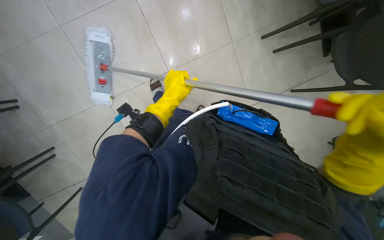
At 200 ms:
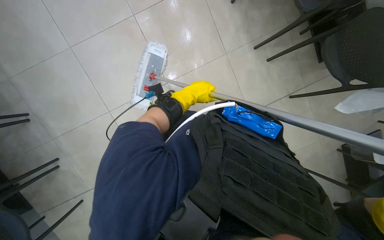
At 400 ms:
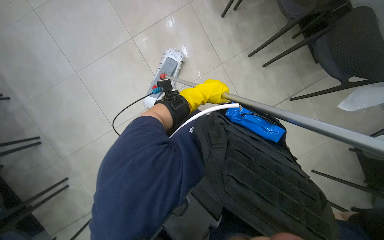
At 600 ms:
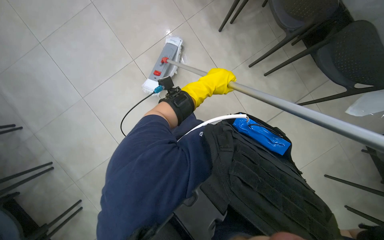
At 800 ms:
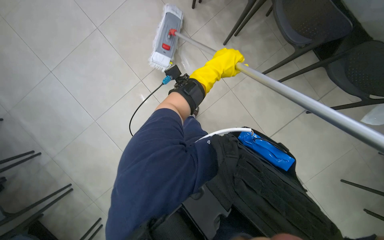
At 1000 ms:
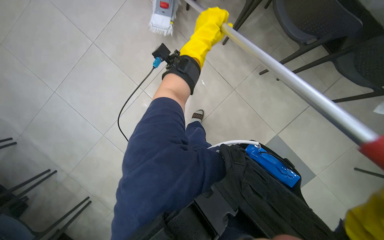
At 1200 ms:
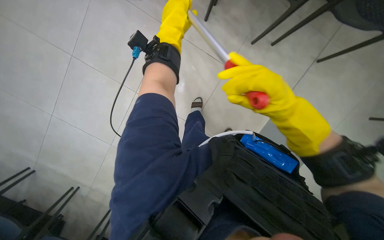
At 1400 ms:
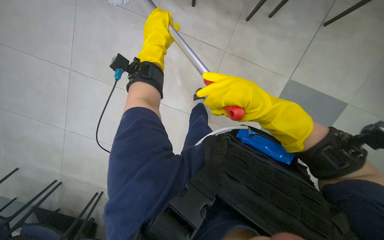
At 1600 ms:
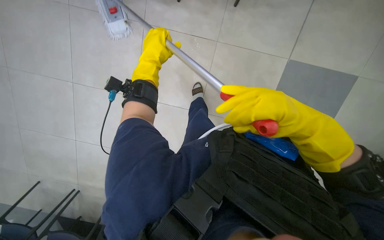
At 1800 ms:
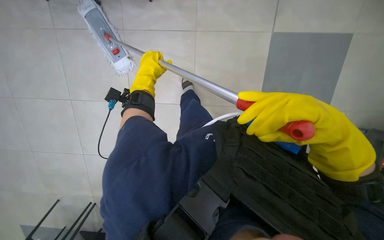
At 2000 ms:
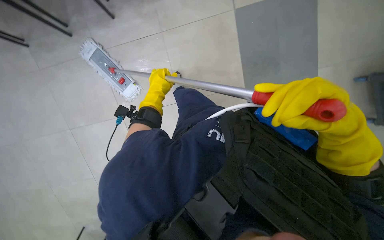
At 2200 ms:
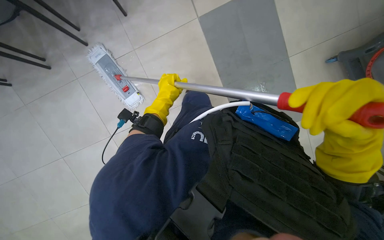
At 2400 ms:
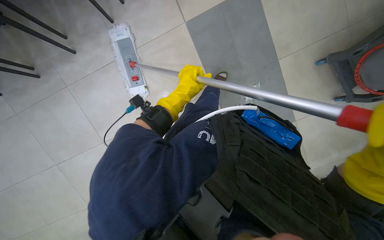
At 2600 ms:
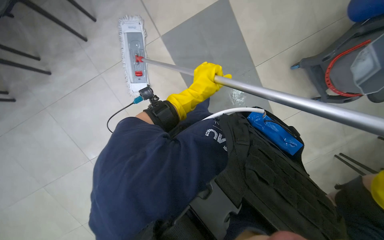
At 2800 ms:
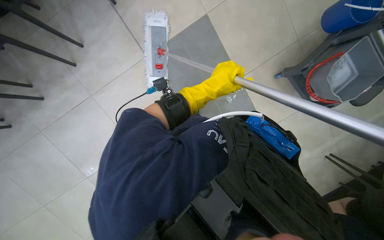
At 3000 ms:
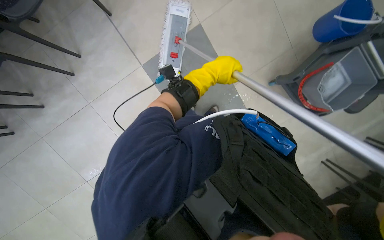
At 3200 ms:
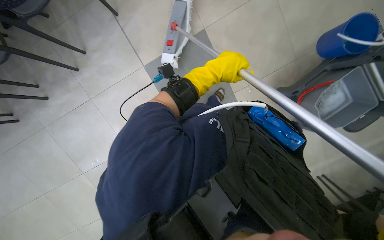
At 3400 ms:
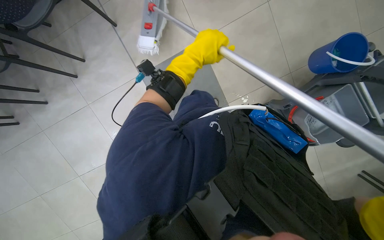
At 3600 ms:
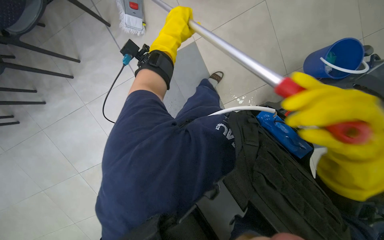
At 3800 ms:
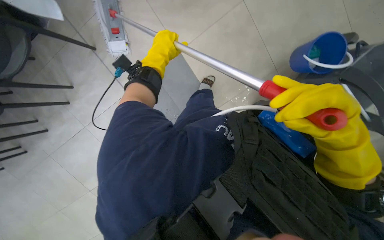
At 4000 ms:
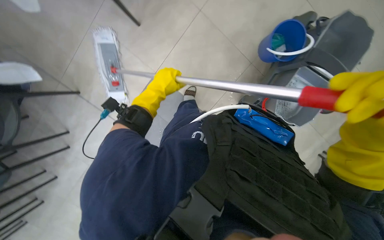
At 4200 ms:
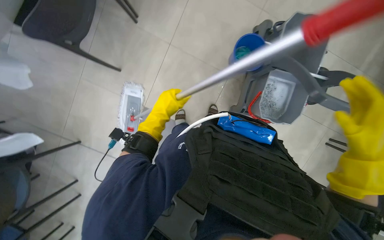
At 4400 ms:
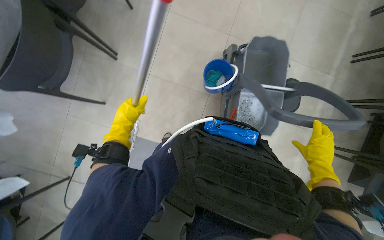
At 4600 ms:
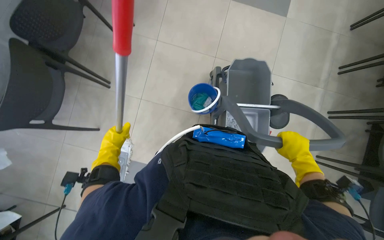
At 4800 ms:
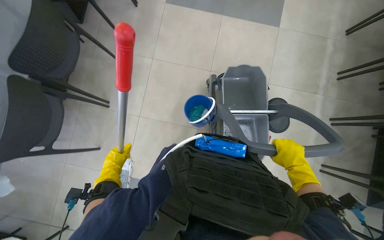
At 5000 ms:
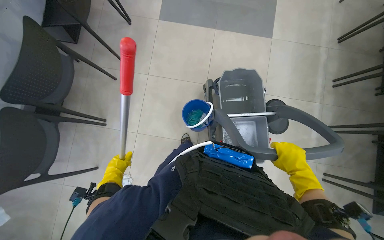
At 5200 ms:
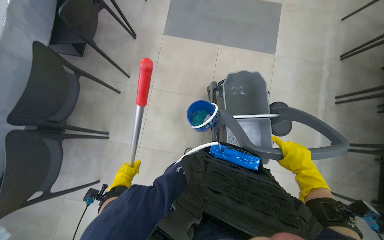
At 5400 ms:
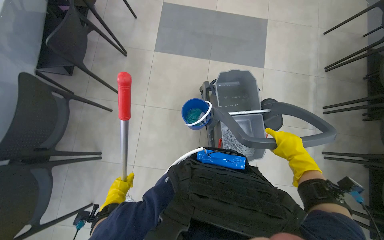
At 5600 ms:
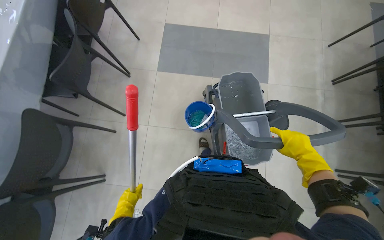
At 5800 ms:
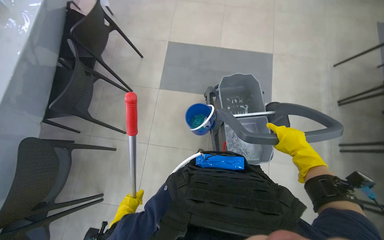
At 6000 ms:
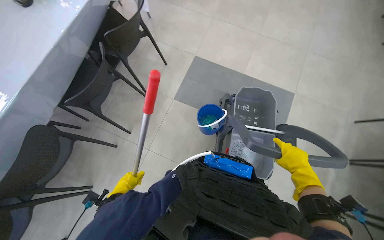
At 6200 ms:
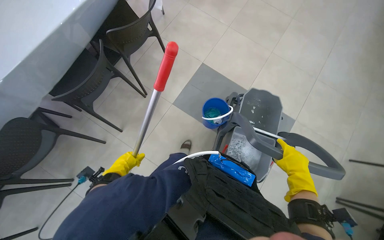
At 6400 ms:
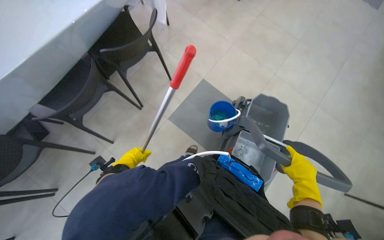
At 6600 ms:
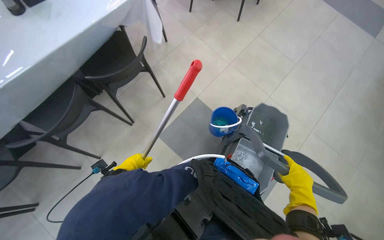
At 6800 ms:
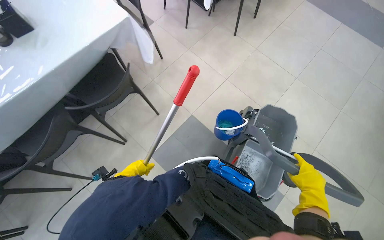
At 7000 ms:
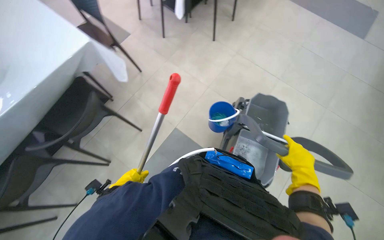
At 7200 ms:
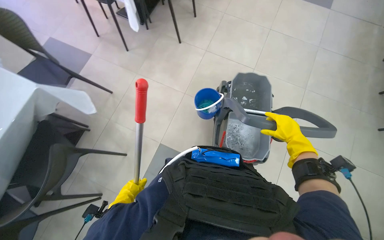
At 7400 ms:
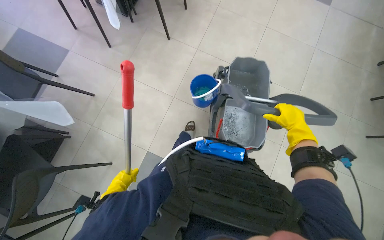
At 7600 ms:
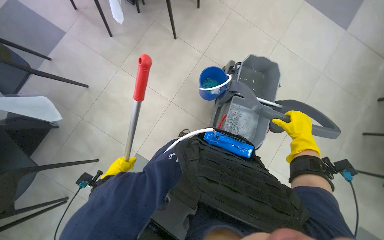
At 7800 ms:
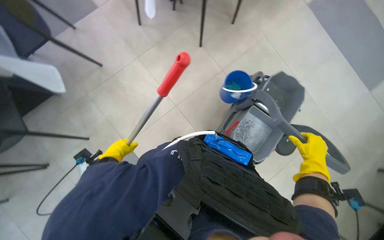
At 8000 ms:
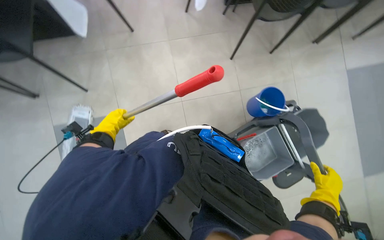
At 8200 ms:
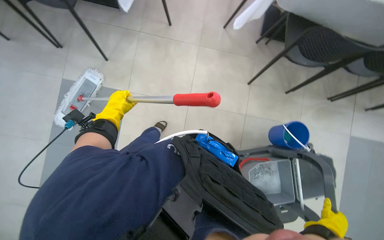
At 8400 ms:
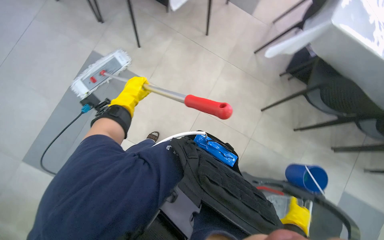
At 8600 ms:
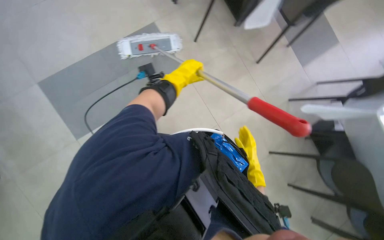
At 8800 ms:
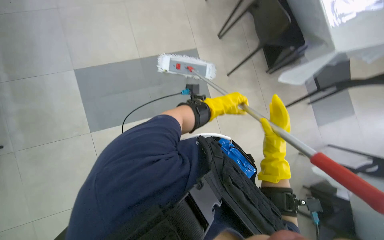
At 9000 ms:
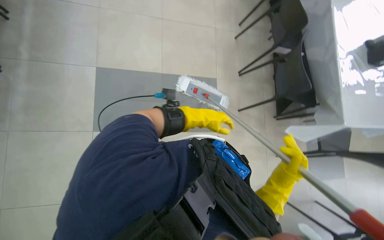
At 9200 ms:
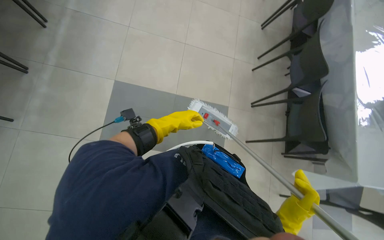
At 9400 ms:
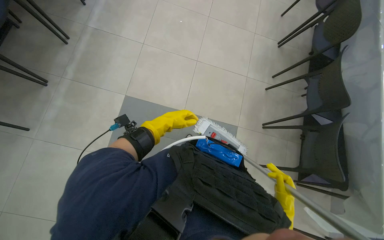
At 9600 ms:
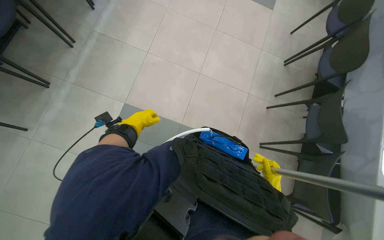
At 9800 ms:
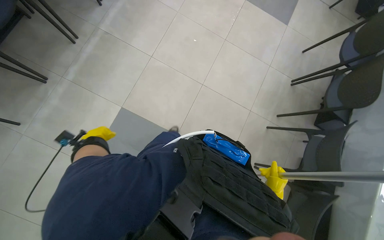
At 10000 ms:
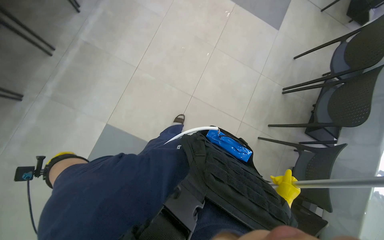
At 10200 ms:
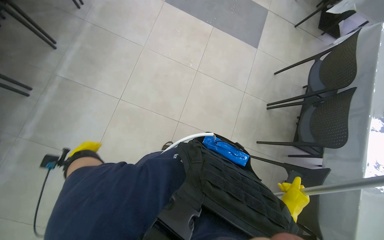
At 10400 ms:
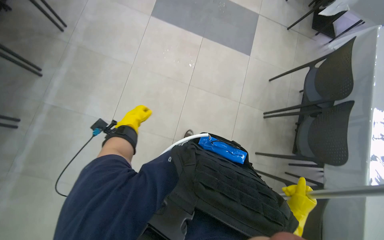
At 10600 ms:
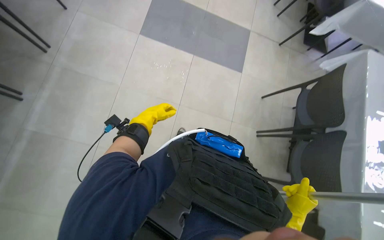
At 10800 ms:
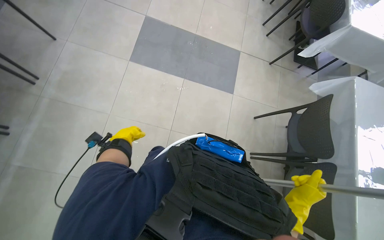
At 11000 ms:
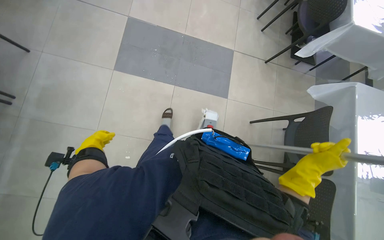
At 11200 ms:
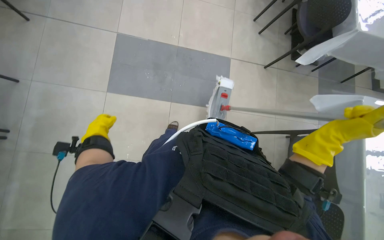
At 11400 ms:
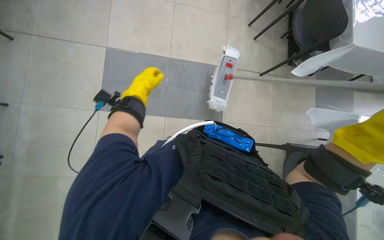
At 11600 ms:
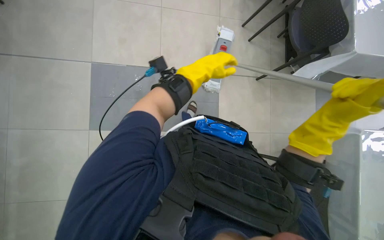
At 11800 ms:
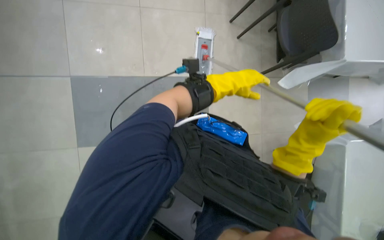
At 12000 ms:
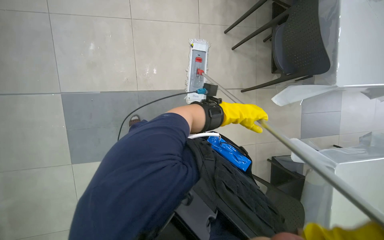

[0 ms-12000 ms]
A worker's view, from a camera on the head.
Job: mopping floor.
The whole recording: Mopping the floor. The worker mops the floor with a mop, periodically dipping it into a bucket on a cleaning cart.
0 ms to 1600 ms: The camera pitches upward, by approximately 20 degrees. The left hand goes approximately 25 cm up the picture and nearer to the camera, and reaches about 5 cm to the right, then returns.
1600 ms to 3000 ms: The left hand goes approximately 25 cm to the right.
4400 ms to 6000 ms: The view tilts approximately 20 degrees upward. The left hand moves farther from the camera, approximately 10 cm.
6000 ms to 7600 ms: The left hand goes some 10 cm up the picture.
7600 ms to 9000 ms: The view tilts about 15 degrees upward. The scene turns about 50 degrees clockwise in the picture.
9000 ms to 10400 ms: The camera is carried roughly 90 cm.
10400 ms to 12000 ms: The camera is carried roughly 70 cm.

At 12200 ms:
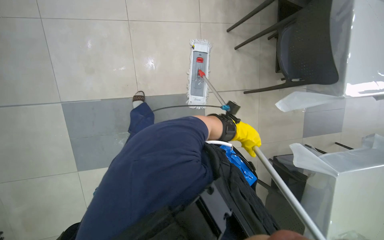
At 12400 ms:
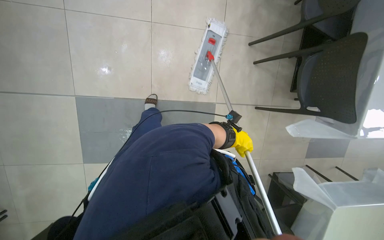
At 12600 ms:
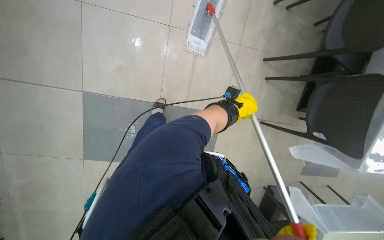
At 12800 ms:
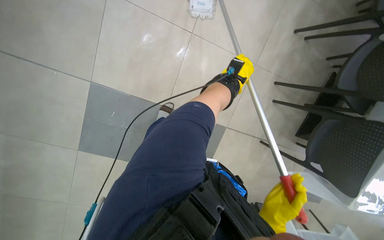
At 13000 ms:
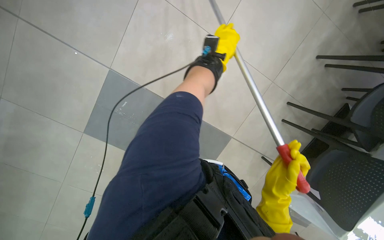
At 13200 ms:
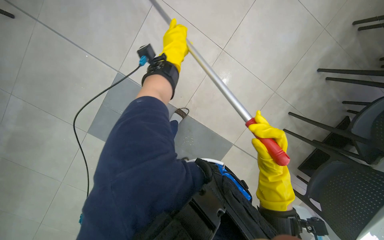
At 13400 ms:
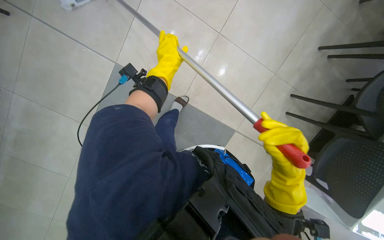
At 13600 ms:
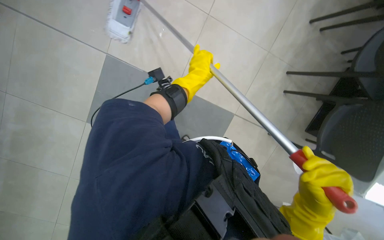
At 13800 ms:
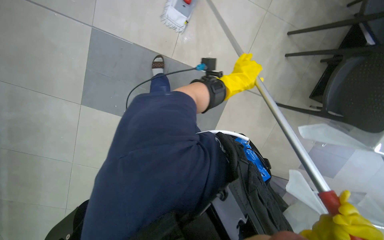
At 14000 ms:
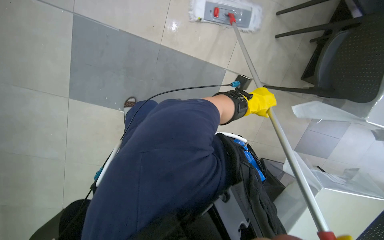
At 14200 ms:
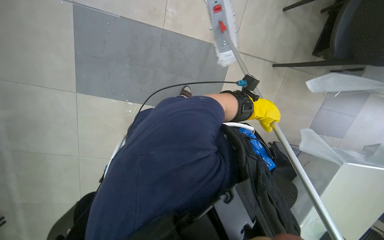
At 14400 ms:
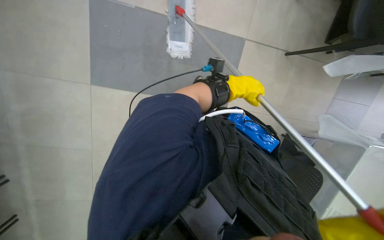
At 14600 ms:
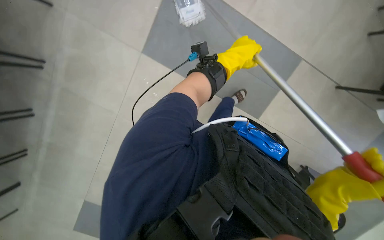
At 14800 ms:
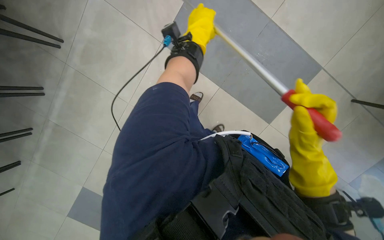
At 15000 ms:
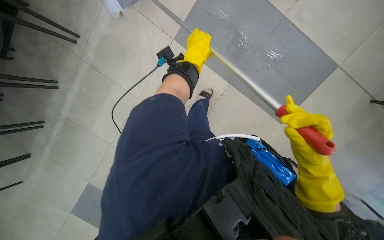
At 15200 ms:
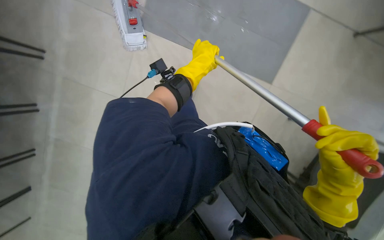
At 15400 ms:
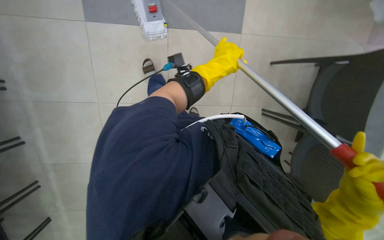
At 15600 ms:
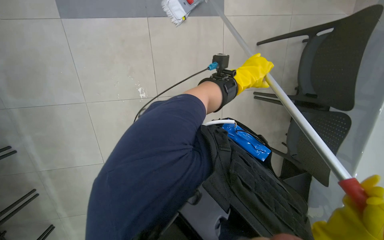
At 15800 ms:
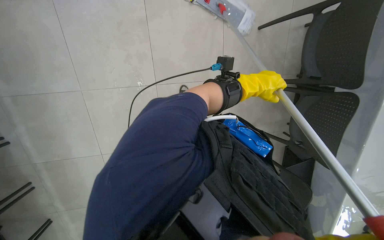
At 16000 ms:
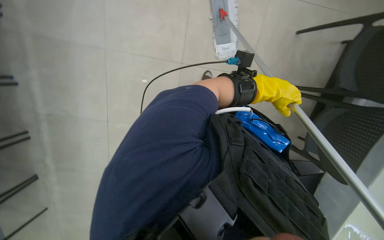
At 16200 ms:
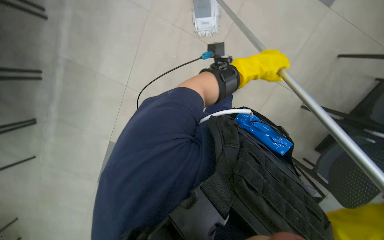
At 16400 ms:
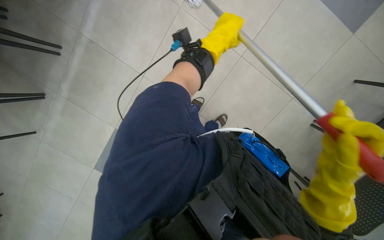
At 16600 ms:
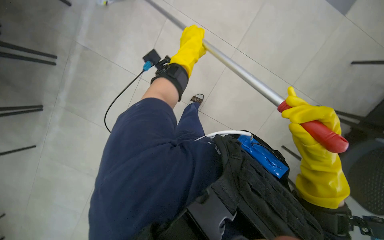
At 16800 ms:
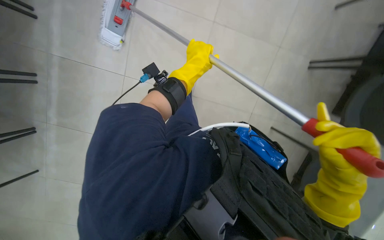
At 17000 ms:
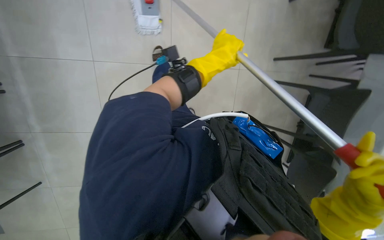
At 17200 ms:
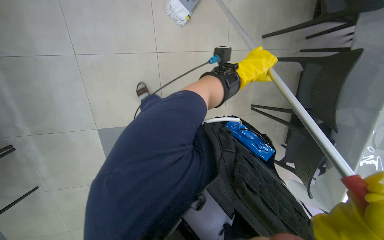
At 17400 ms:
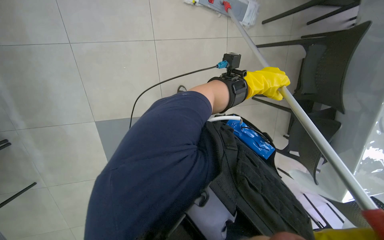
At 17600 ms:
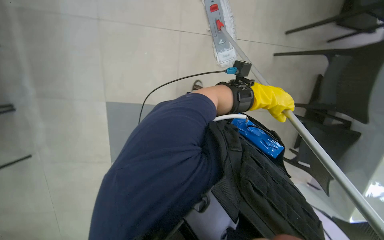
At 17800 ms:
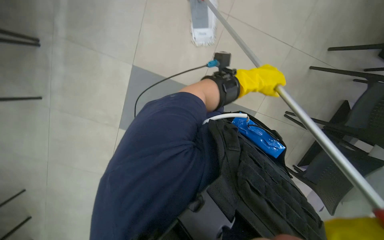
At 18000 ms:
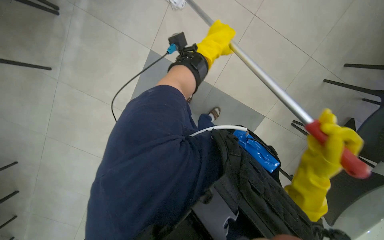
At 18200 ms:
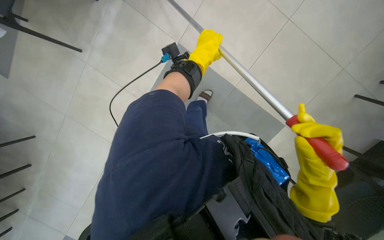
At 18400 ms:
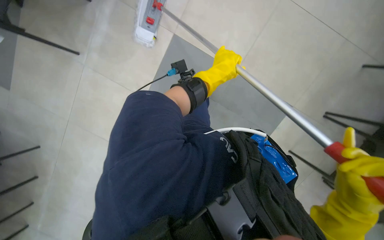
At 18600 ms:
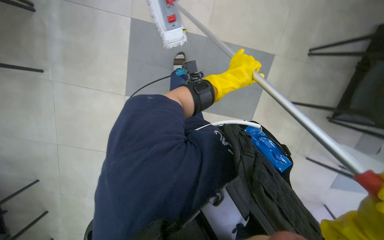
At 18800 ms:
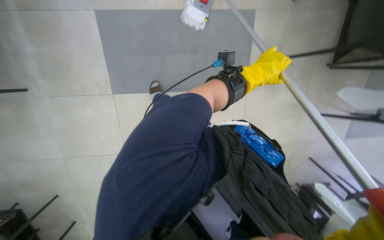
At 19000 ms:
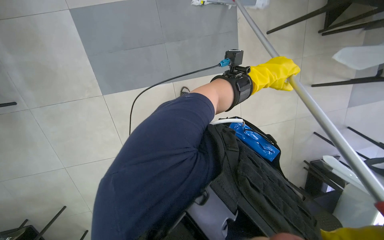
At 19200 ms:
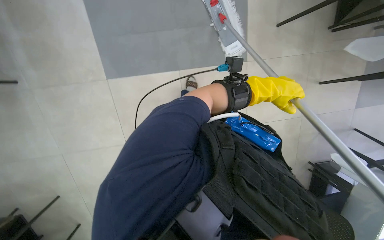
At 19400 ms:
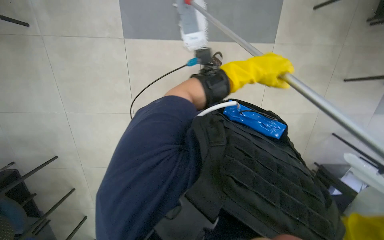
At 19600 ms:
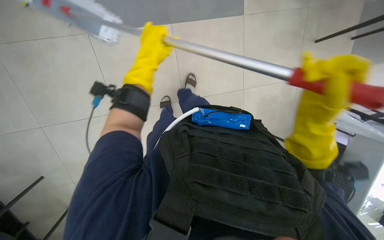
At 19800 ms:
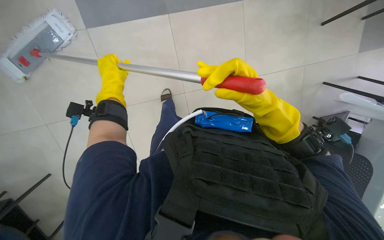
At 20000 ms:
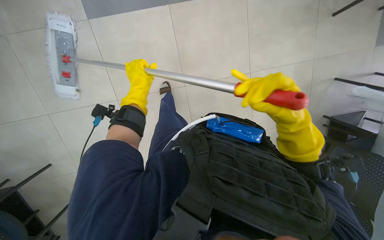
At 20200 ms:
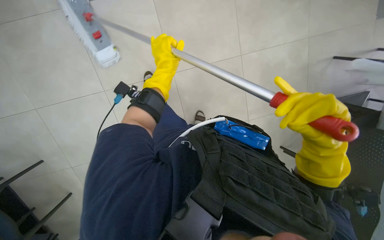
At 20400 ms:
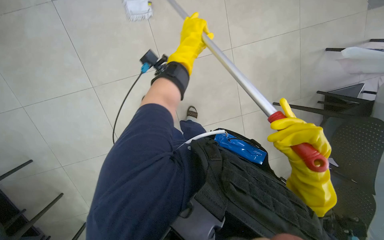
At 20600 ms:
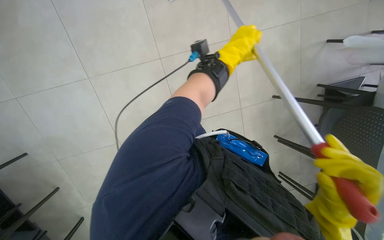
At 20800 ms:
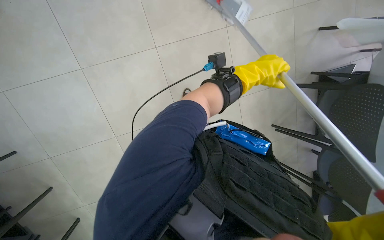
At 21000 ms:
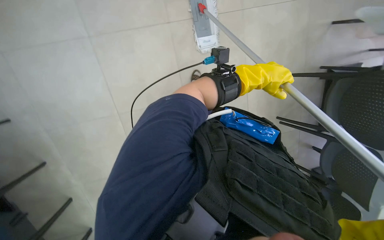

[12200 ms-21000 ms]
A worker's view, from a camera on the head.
Job: mopping floor.
The whole recording: Mopping the floor. The worker mops the floor with a mop, periodically dipping it into a bucket on a cleaning cart.
12200 ms to 13600 ms: The scene rotates clockwise by some 35 degrees.
15200 ms to 16600 ms: The wearer looks roughly 20 degrees further to the left. The view tips upward by about 25 degrees. The left hand reaches roughly 15 cm to the right, then returns.
16600 ms to 18000 ms: The camera pitches downward, by about 30 degrees. The left hand goes to the right and returns, approximately 20 cm each way.
19600 ms to 21000 ms: The left hand heads to the right, covering about 20 cm.
